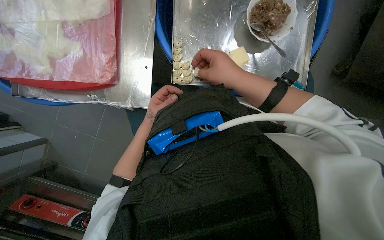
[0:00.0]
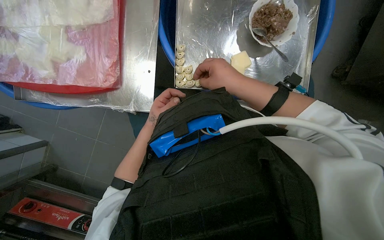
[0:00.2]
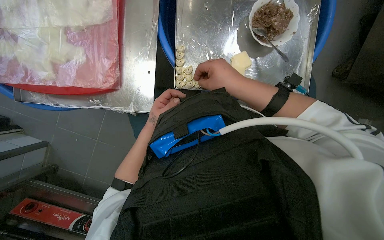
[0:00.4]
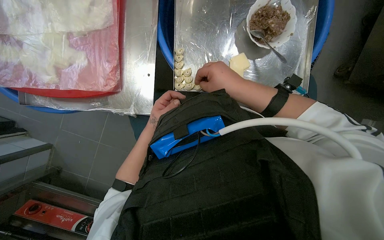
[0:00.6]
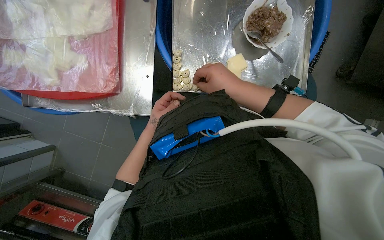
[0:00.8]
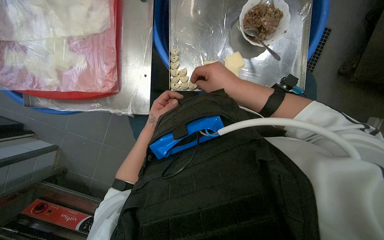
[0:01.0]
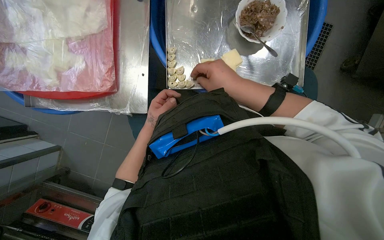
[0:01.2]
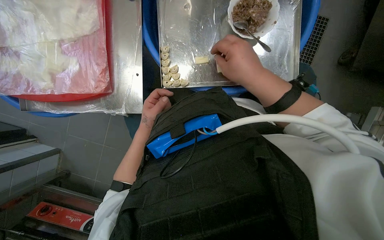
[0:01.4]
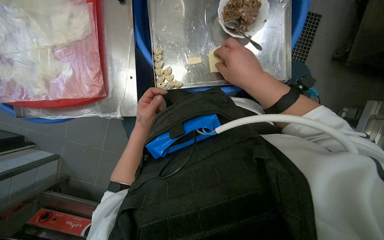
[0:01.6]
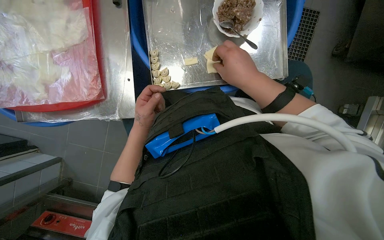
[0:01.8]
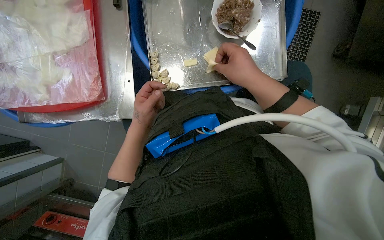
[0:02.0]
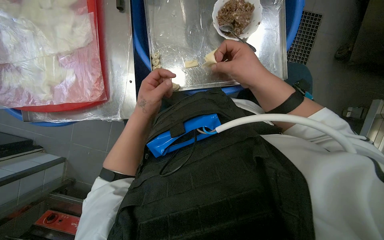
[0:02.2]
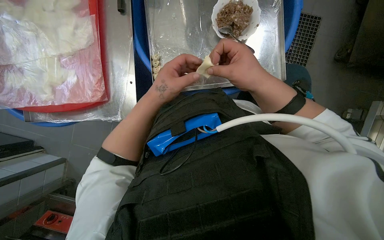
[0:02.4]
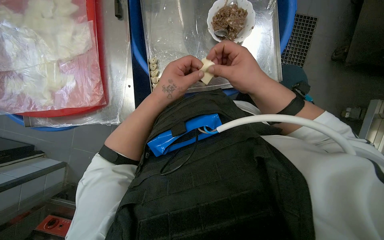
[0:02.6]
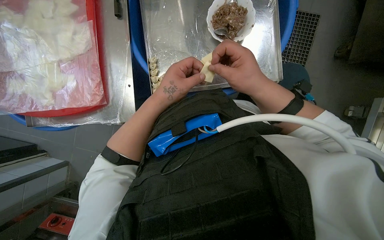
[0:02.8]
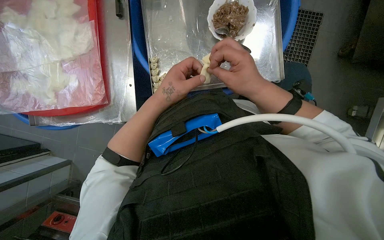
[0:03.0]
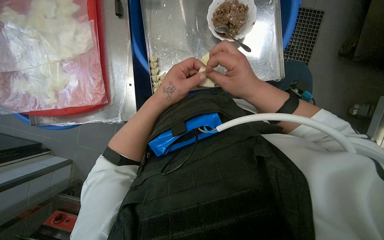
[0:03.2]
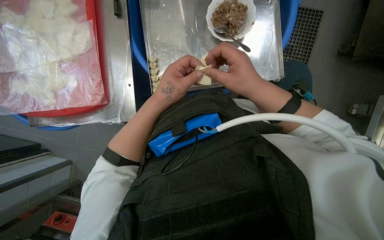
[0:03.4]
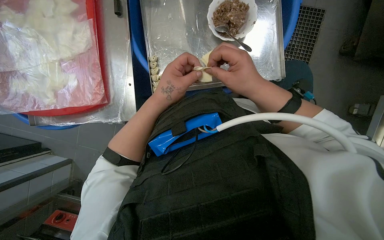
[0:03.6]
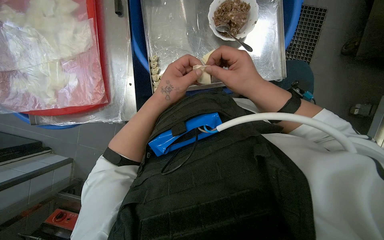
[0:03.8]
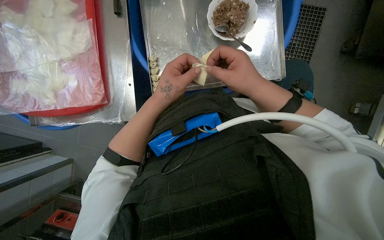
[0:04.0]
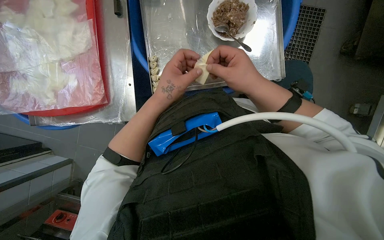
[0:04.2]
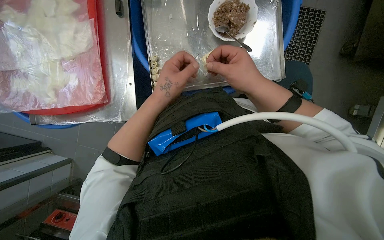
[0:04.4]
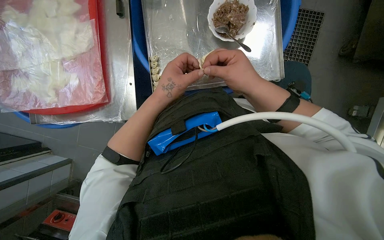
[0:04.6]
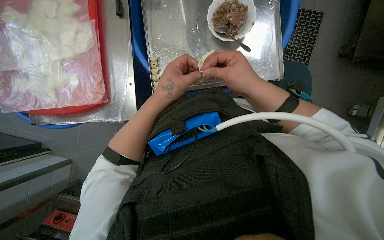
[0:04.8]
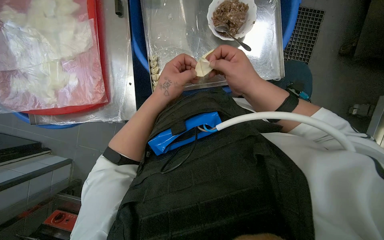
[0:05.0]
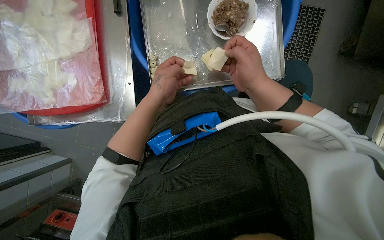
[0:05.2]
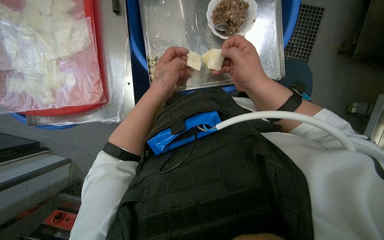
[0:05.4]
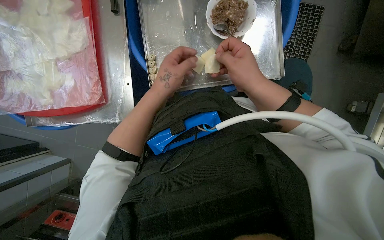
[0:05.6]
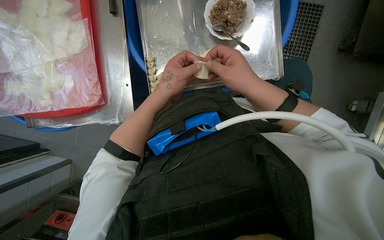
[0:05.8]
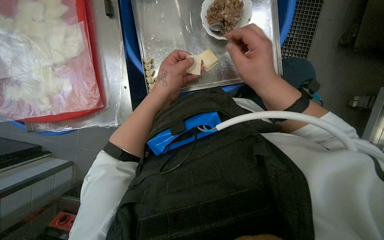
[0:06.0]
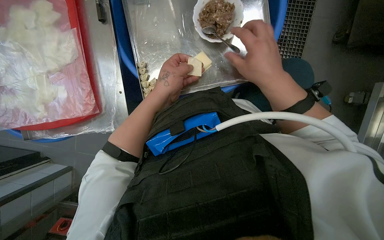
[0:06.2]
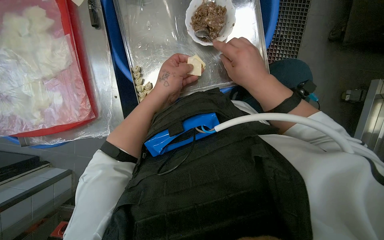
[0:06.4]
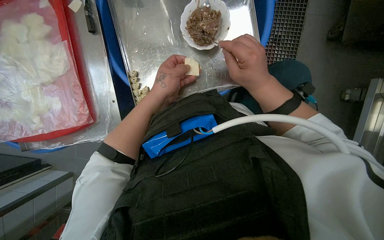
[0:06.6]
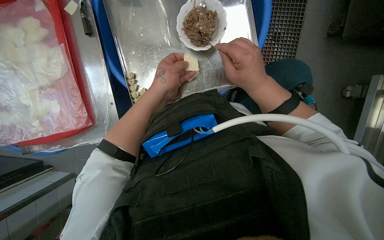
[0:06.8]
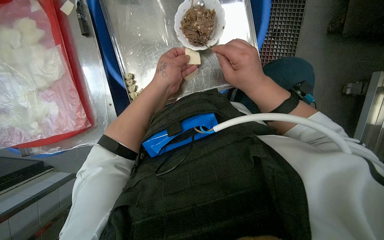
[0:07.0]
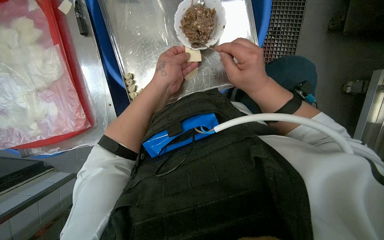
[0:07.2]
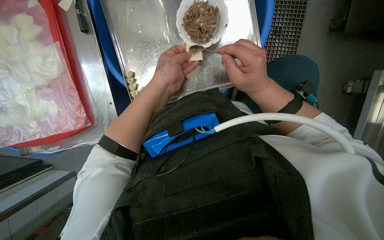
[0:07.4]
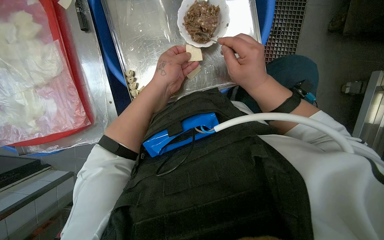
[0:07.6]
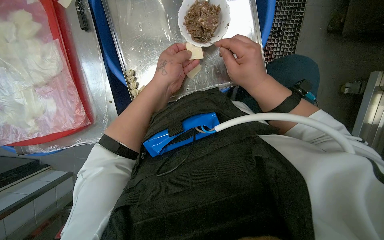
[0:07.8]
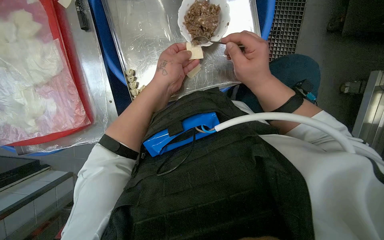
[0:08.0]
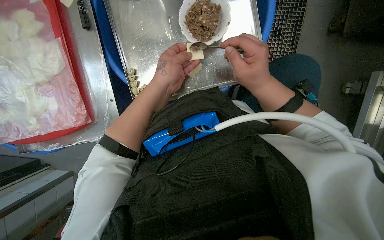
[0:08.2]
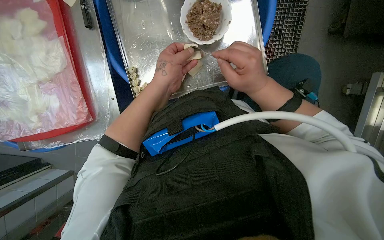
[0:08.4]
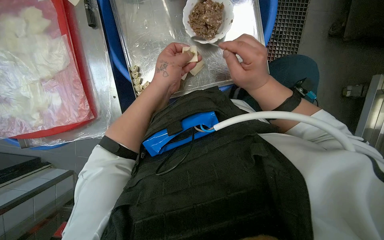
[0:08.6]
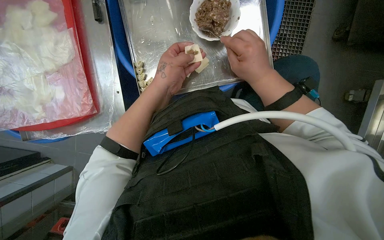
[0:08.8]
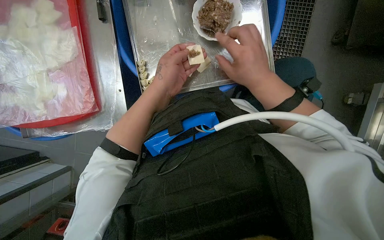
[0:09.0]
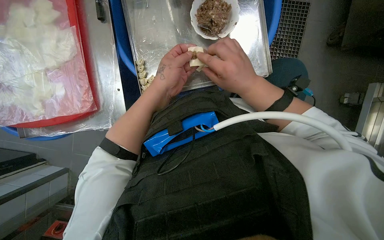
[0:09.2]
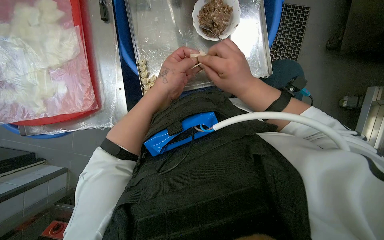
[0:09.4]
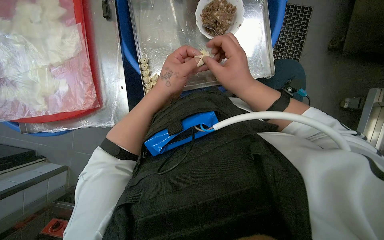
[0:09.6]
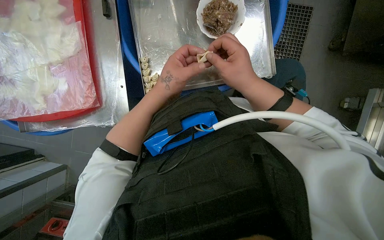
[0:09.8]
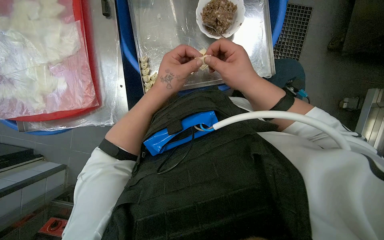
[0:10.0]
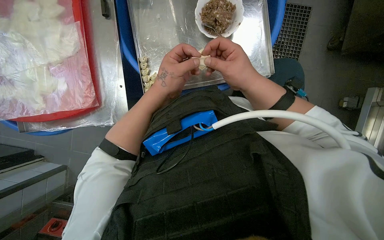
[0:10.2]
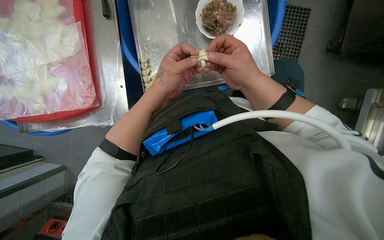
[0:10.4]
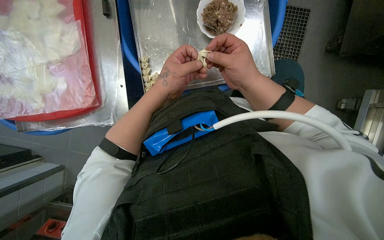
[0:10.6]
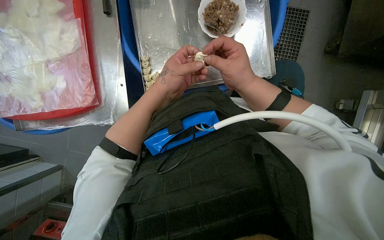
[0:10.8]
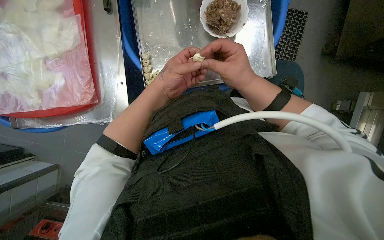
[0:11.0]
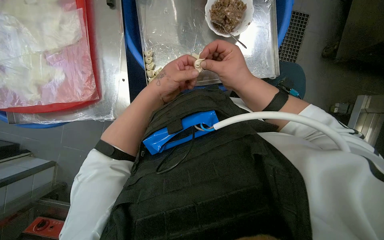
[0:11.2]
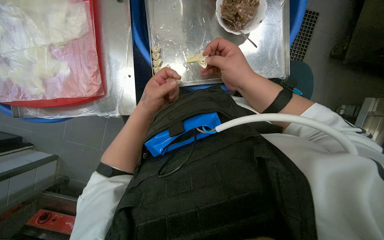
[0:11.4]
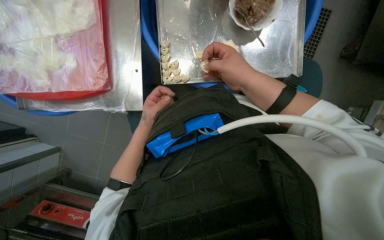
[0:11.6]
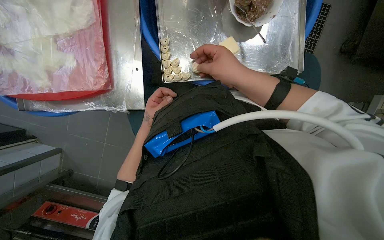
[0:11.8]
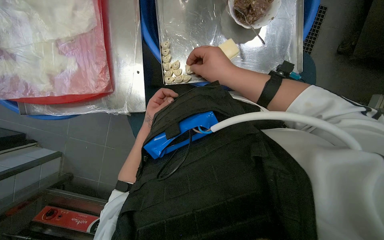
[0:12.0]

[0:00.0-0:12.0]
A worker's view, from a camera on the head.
Job: preparing food.
The whole recording: Making dumplings with meat filling. The worker picks up dough, fills it with meat, folds it, and places the finished dumpling on a tray.
0:01.6 to 0:03.0: The left hand goes some 15 cm nearer to the camera and to the right.
0:03.0 to 0:06.0: The hands are busy where they are.
0:06.0 to 0:10.4: The hands work in one place, with small movements.
0:10.4 to 0:12.0: The left hand shifts roughly 25 cm farther from the camera, to the left and down the picture.

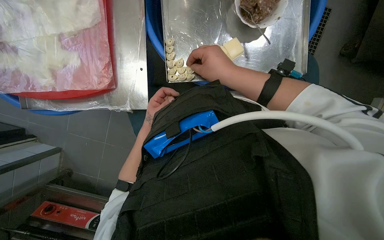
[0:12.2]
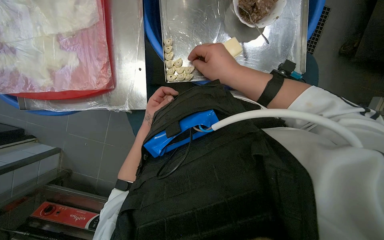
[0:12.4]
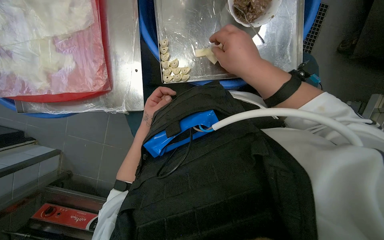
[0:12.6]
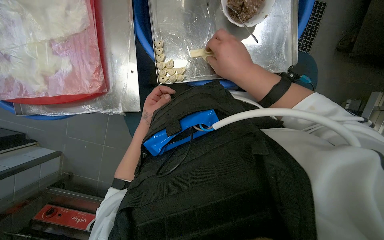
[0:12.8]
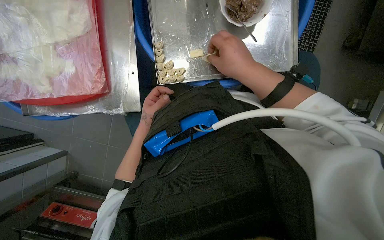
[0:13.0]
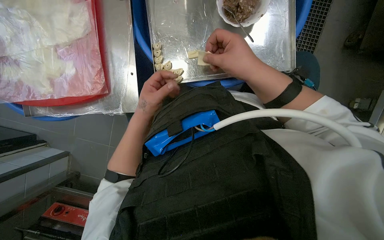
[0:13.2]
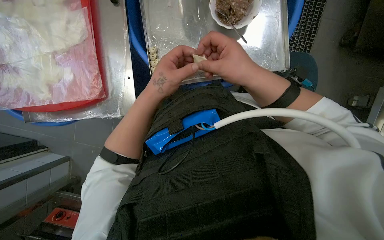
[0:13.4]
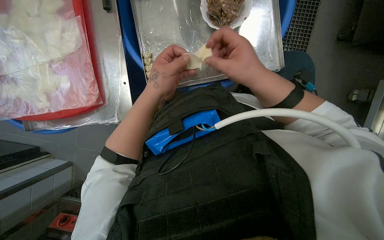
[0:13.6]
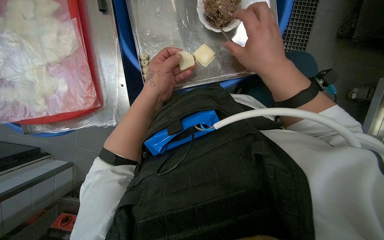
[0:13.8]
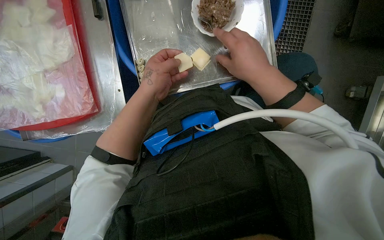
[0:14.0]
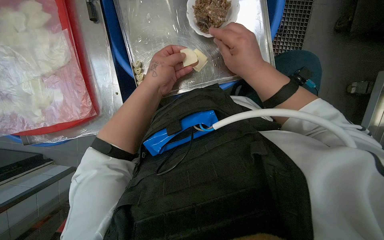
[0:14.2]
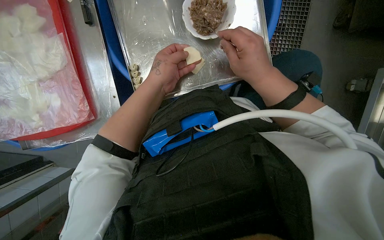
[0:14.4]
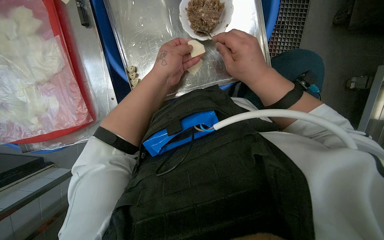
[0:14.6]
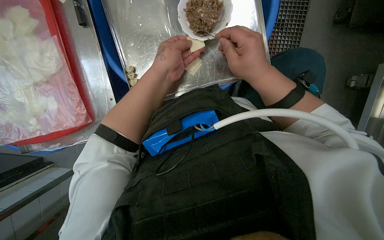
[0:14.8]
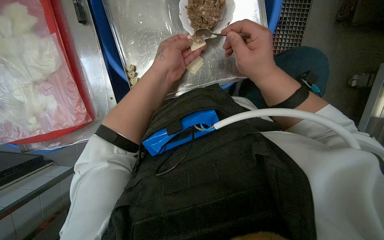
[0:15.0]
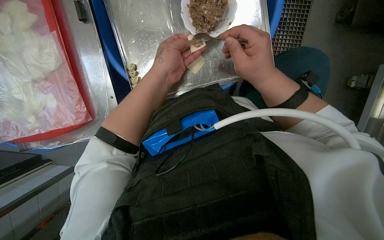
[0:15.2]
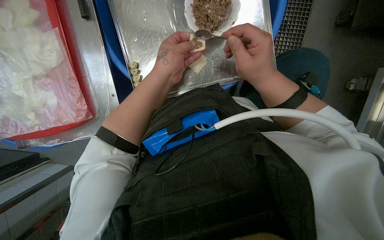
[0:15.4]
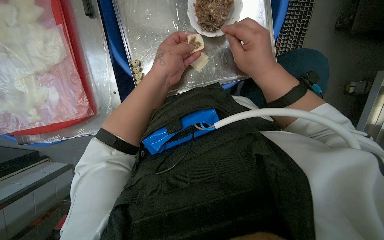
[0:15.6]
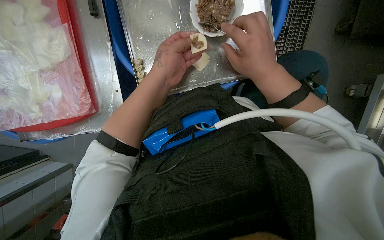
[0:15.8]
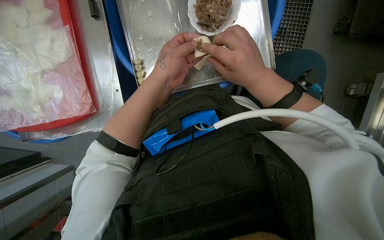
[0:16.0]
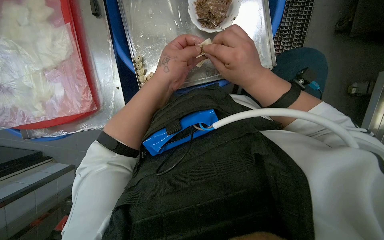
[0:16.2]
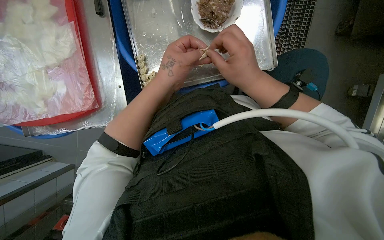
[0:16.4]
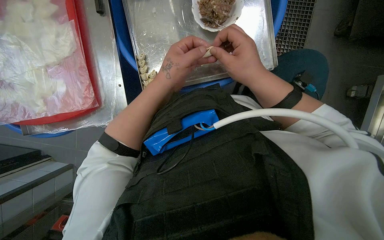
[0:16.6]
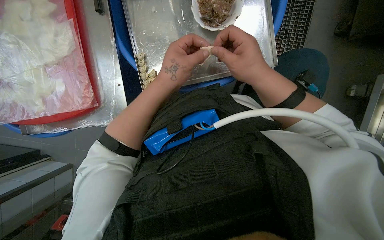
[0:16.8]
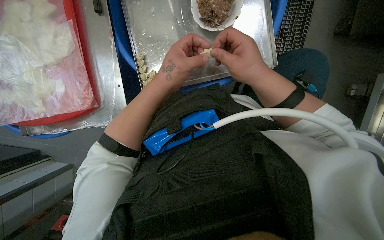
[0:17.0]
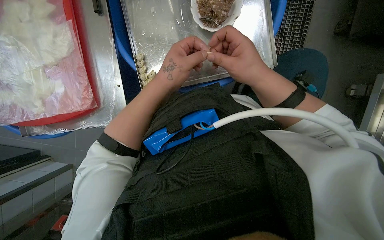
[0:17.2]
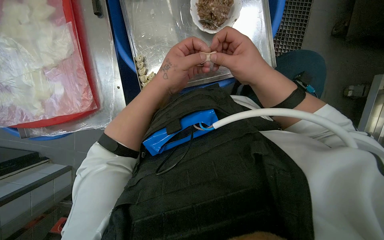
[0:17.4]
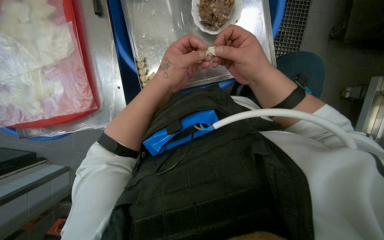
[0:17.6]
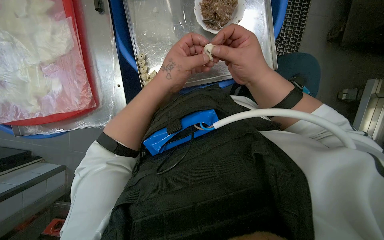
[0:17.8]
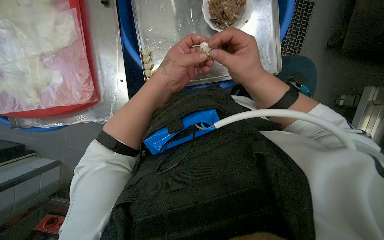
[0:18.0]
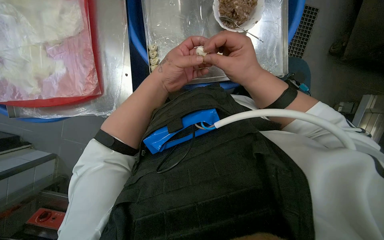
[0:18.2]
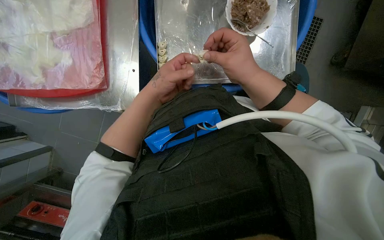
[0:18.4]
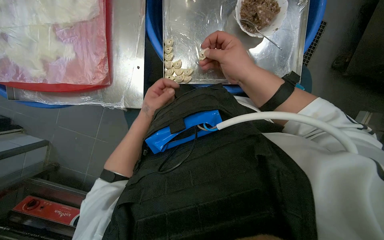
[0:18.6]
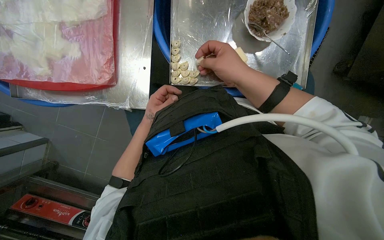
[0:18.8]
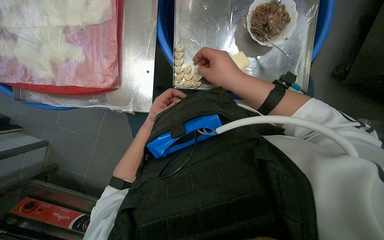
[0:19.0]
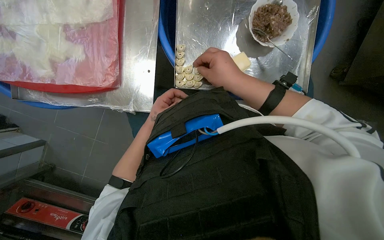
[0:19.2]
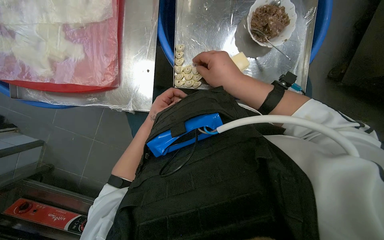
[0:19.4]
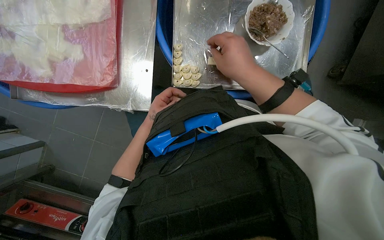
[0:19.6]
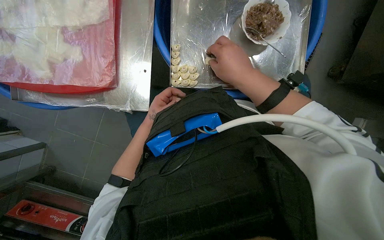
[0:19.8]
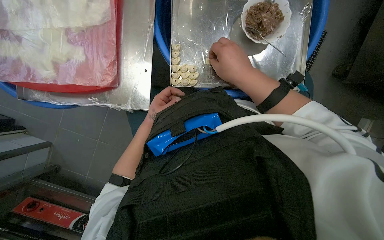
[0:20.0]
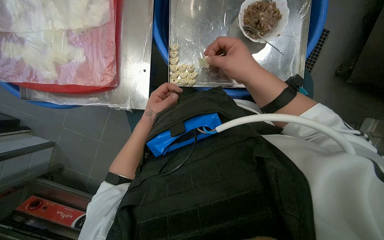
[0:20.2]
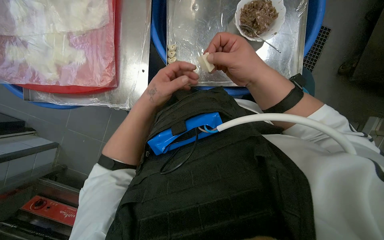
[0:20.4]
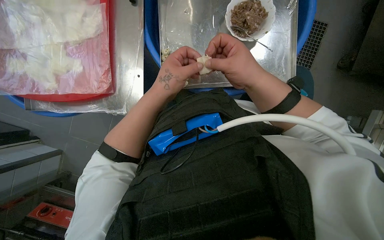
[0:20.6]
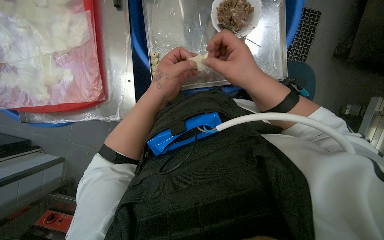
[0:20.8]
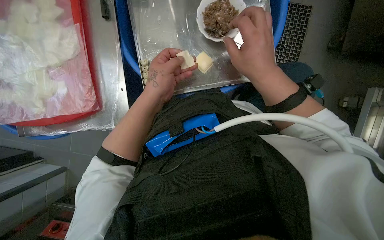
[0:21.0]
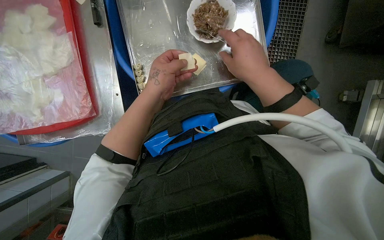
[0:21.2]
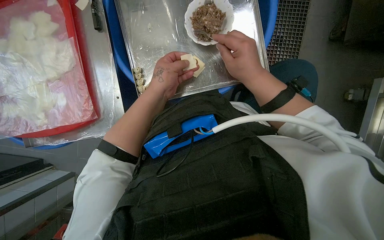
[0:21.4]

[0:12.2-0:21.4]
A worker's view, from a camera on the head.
Job: preparing food.
The whole recording: Making dumplings with meat filling. The worker picks up dough, fills it with meat, folds it, and places the finished dumpling on a tray.
0:12.2 to 0:13.8: The right hand goes approximately 15 cm to the right and nearer to the camera. The left hand heads nearer to the camera and up the picture, covering some 20 cm.
0:15.2 to 0:16.8: The hands are busy where they are.
0:16.8 to 0:18.4: The left hand is displaced farther from the camera by roughly 10 cm.
0:18.4 to 0:19.8: The left hand goes about 10 cm farther from the camera.
0:19.8 to 0:21.4: The left hand heads nearer to the camera and up the picture, covering some 15 cm.
